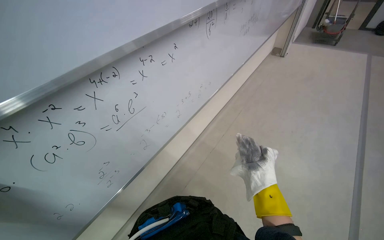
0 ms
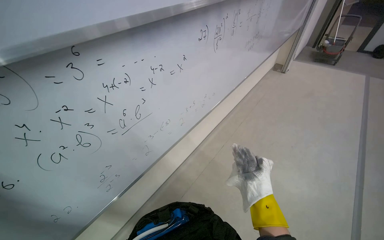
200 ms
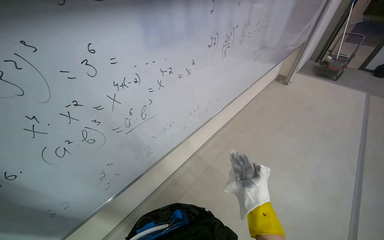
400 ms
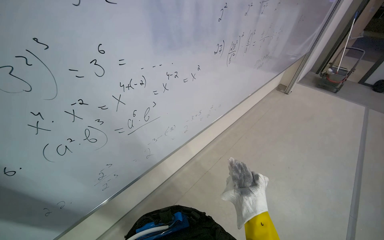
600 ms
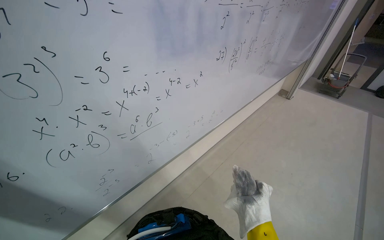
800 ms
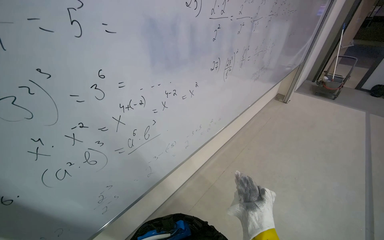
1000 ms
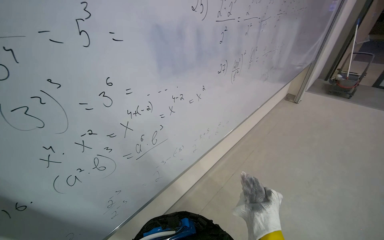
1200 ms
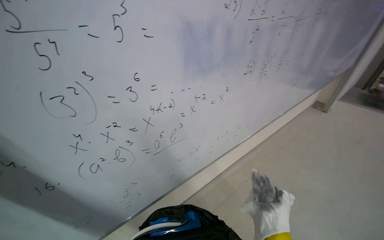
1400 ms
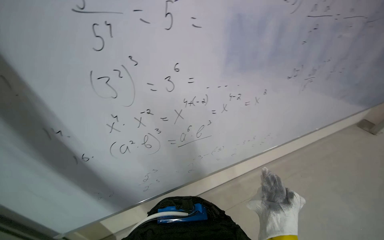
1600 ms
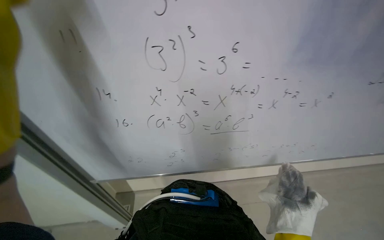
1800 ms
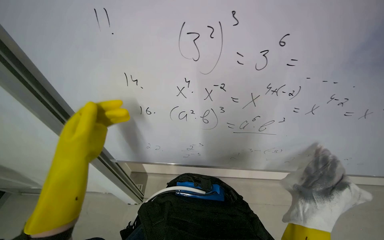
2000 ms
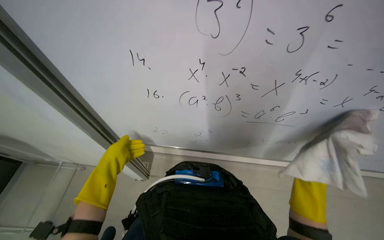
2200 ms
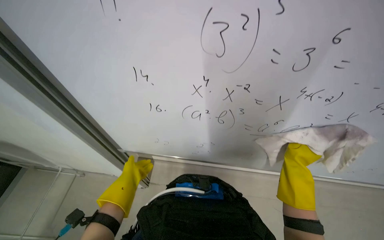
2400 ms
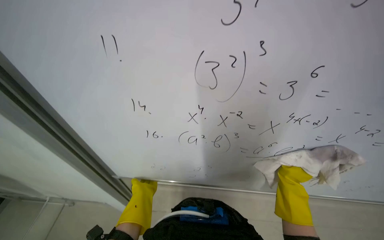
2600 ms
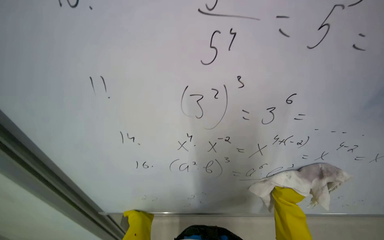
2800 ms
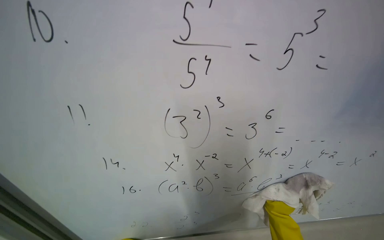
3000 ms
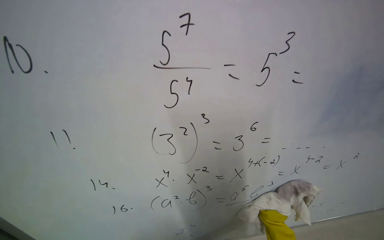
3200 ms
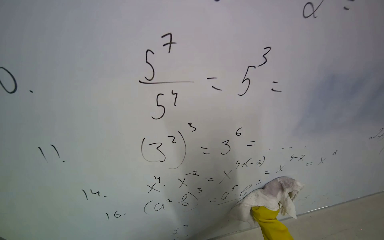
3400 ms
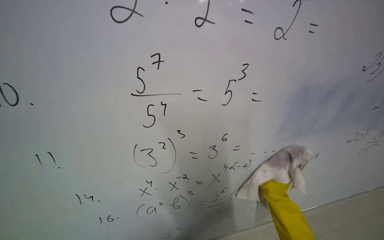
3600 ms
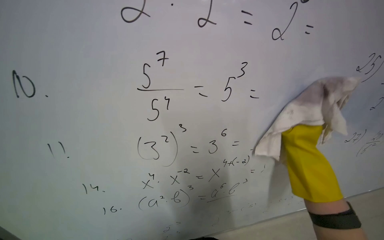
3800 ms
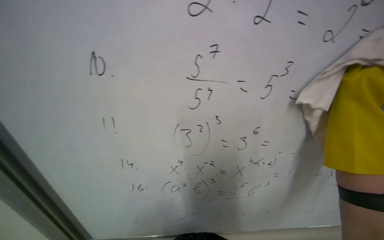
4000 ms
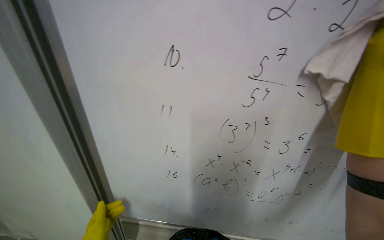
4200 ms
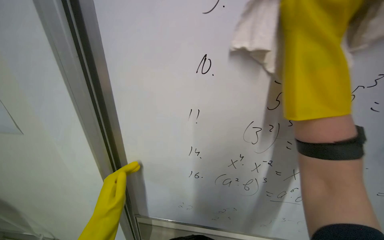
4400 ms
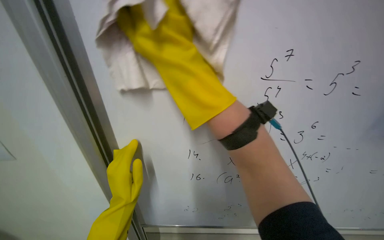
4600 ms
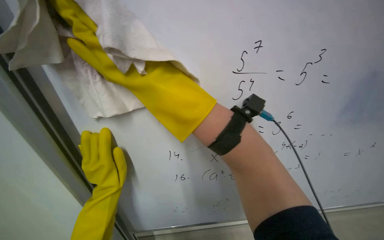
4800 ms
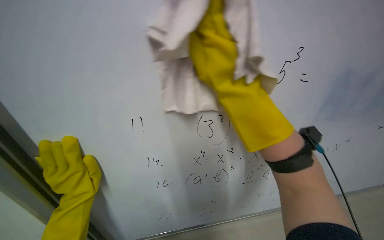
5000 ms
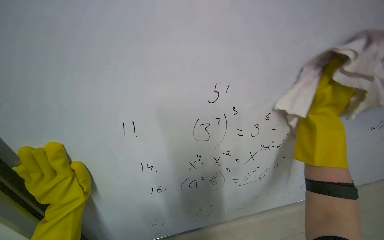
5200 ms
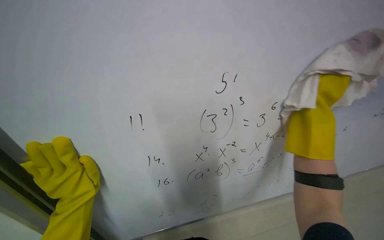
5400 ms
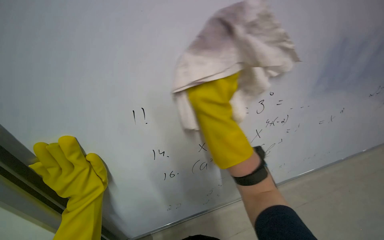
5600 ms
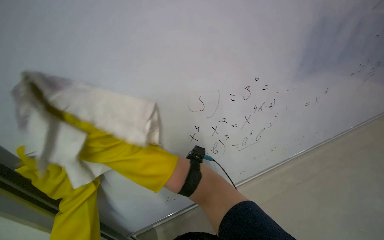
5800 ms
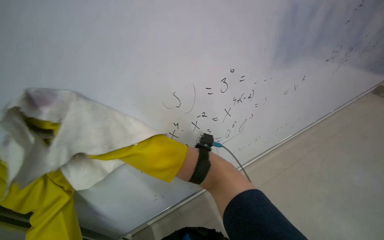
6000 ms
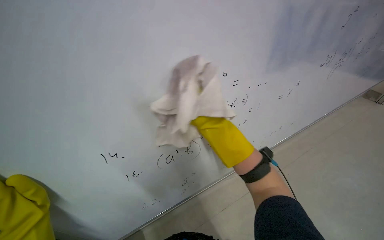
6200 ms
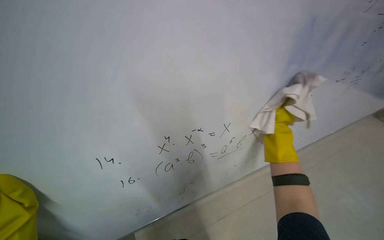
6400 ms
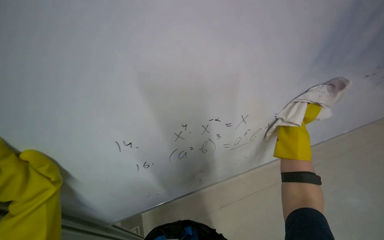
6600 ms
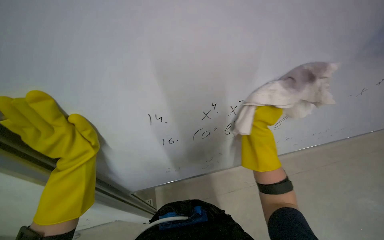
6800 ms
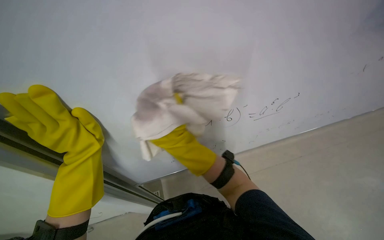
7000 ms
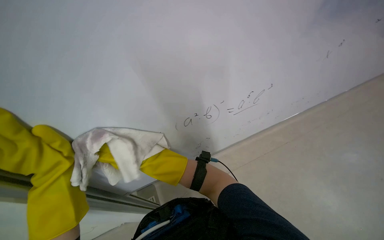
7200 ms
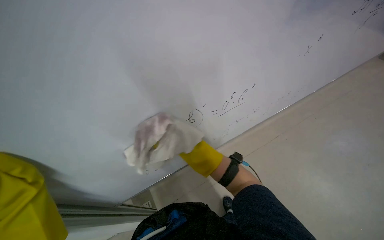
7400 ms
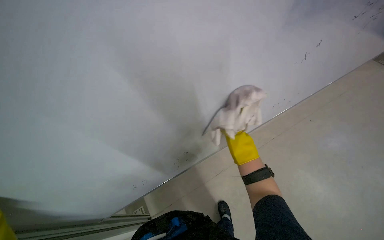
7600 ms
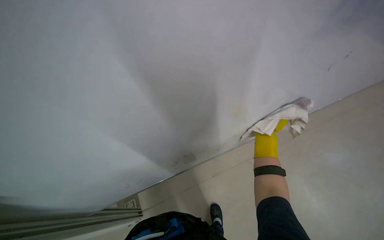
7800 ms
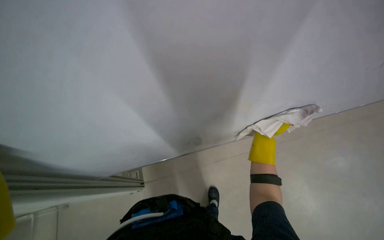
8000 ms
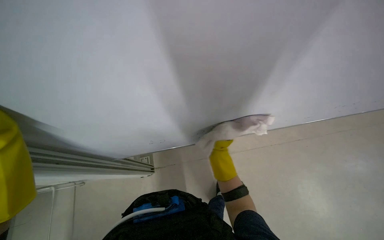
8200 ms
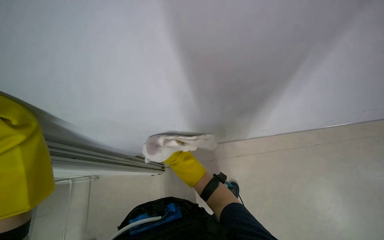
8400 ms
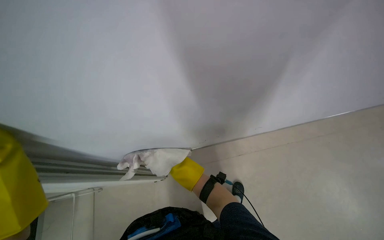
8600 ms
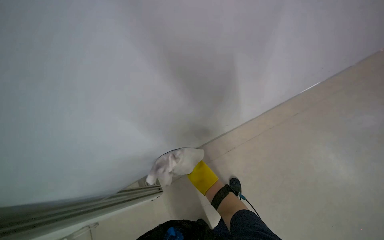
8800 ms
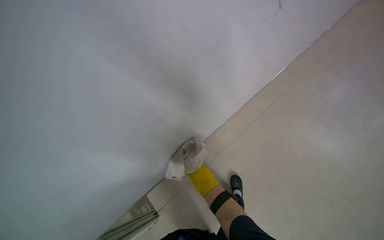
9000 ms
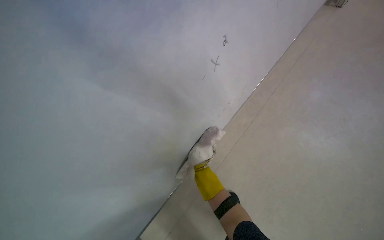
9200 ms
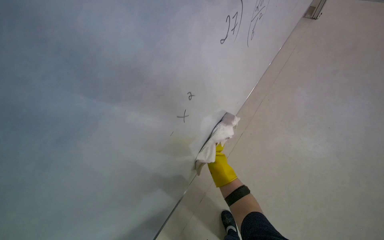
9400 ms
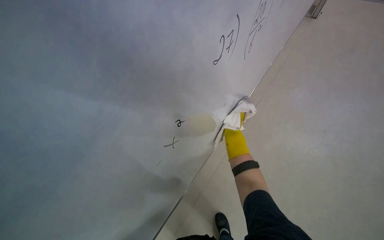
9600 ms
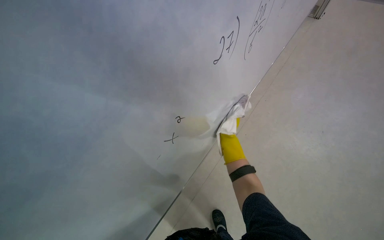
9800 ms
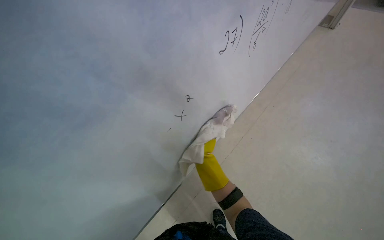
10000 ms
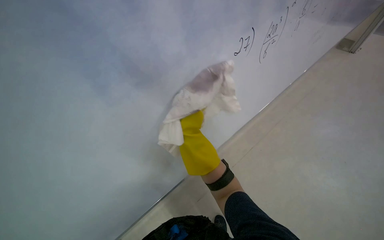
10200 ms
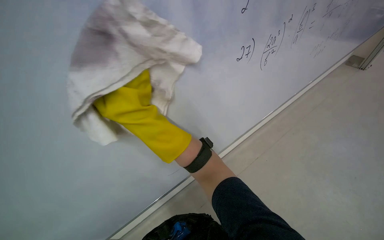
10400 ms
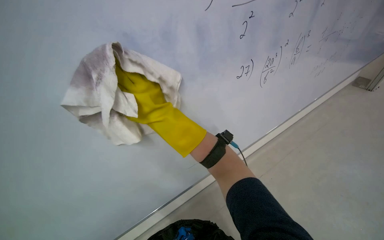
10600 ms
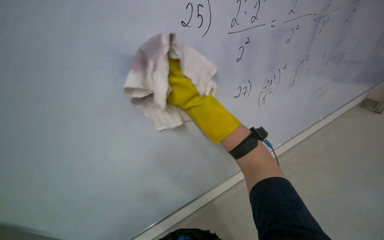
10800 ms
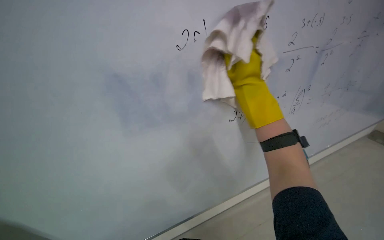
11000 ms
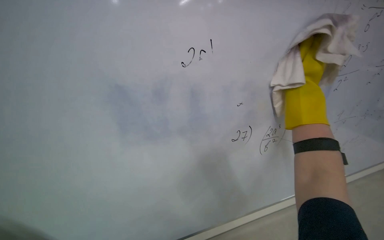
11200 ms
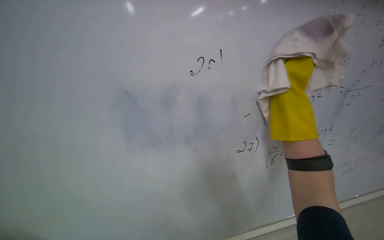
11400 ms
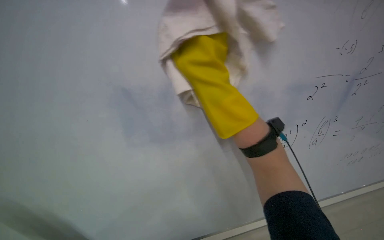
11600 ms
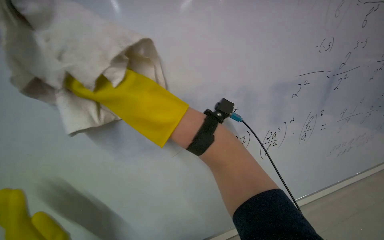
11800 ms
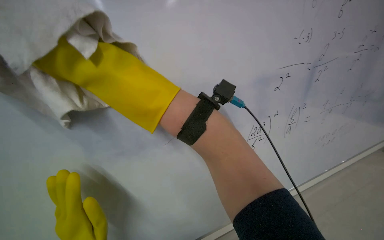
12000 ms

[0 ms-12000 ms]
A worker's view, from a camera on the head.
Job: wiping surfaces.
The whole recording: Cleaning whiteboard. The worker wipes the whiteboard with a wet cloth.
0 ms to 1600 ms: The head rotates approximately 30 degrees to the left.
3000 ms to 4400 ms: The wearer's head swings approximately 20 degrees to the left.
4400 ms to 6000 ms: The wearer looks approximately 25 degrees further to the right.
6000 ms to 7600 ms: The camera sweeps to the right, by about 15 degrees.
7600 ms to 9000 ms: The right hand goes roughly 25 cm to the left.
9000 ms to 10400 ms: The wearer looks roughly 15 degrees further upward.
10400 ms to 12000 ms: The wearer looks about 15 degrees further to the left. The wearer looks some 30 degrees further upward.

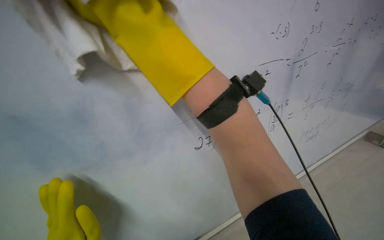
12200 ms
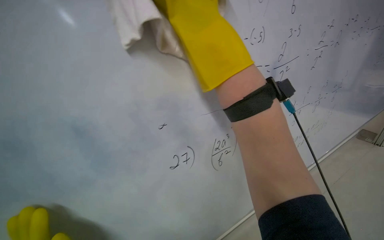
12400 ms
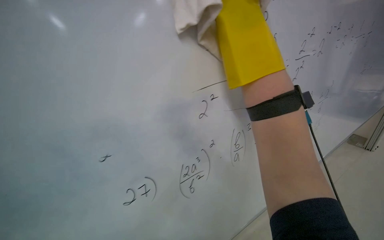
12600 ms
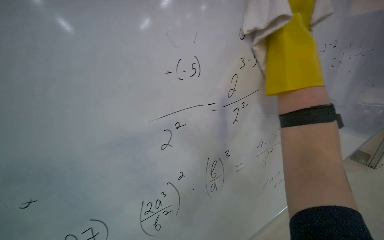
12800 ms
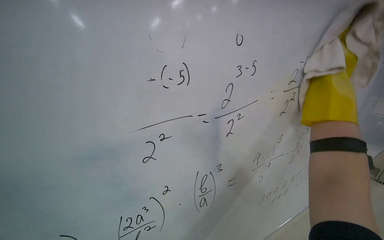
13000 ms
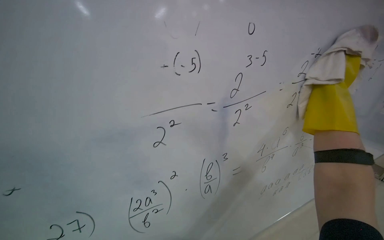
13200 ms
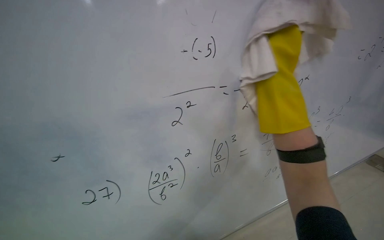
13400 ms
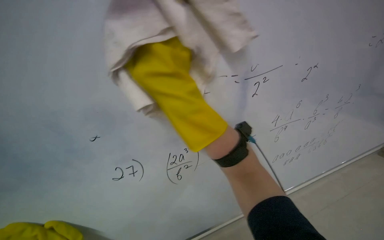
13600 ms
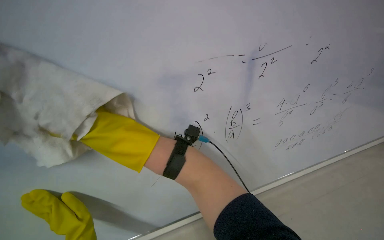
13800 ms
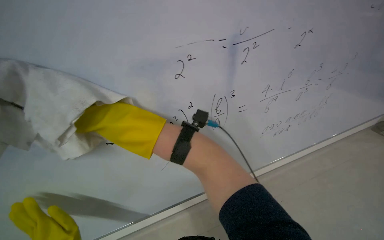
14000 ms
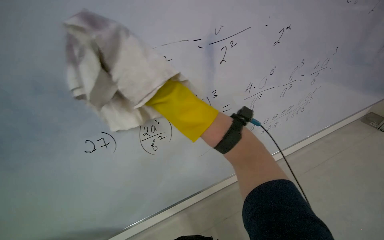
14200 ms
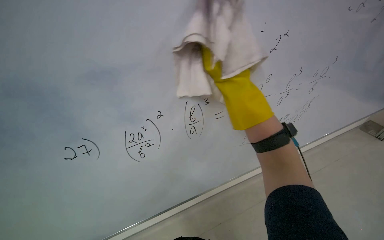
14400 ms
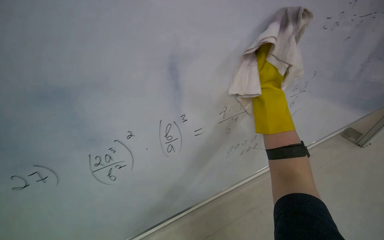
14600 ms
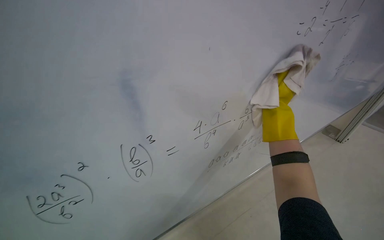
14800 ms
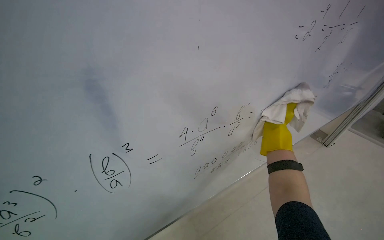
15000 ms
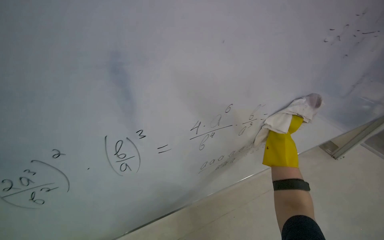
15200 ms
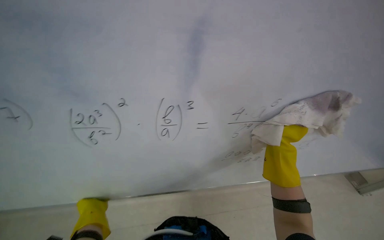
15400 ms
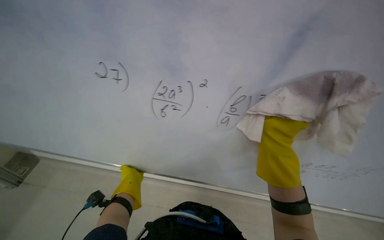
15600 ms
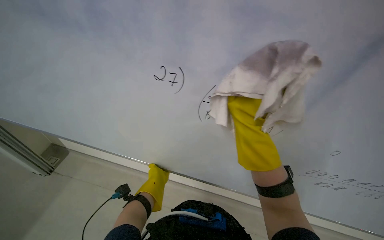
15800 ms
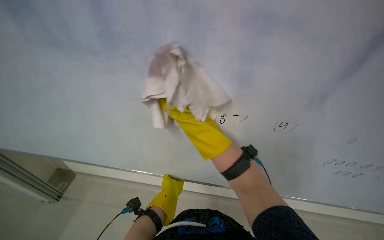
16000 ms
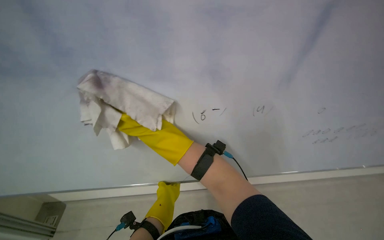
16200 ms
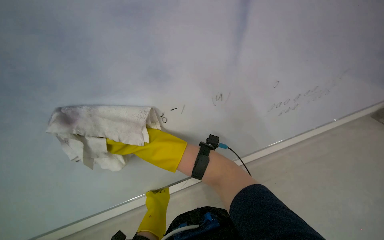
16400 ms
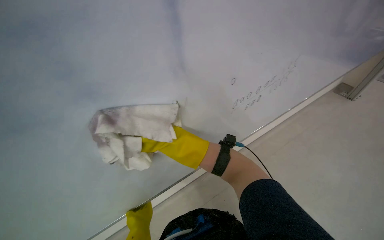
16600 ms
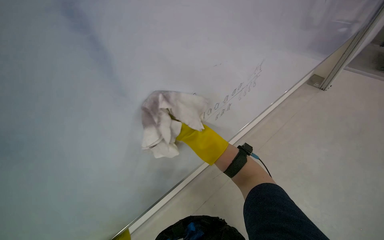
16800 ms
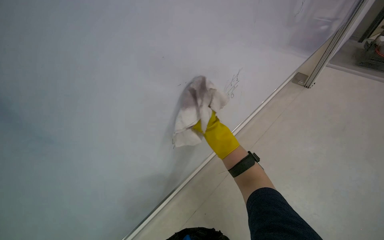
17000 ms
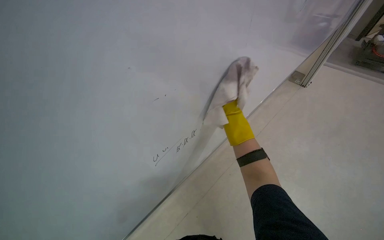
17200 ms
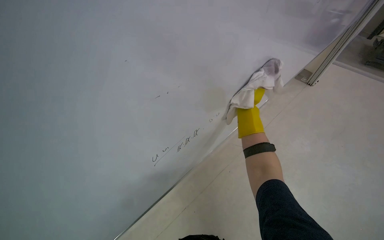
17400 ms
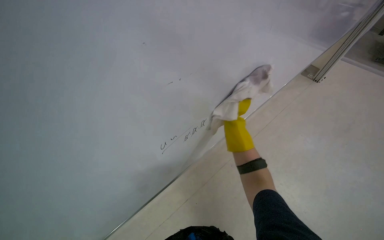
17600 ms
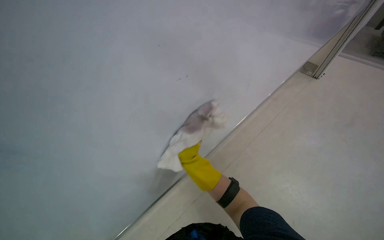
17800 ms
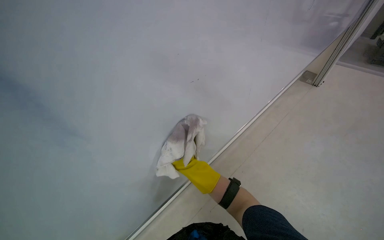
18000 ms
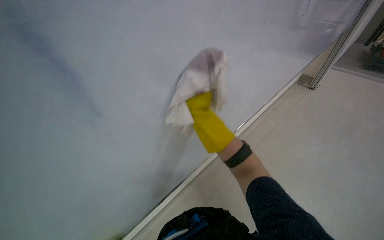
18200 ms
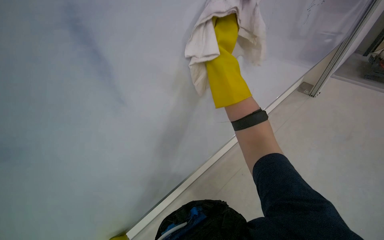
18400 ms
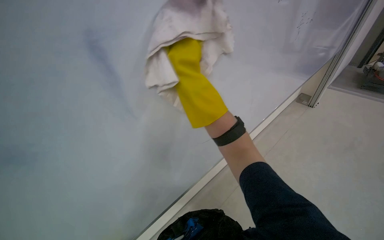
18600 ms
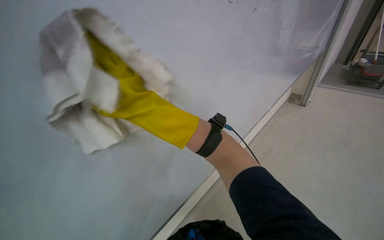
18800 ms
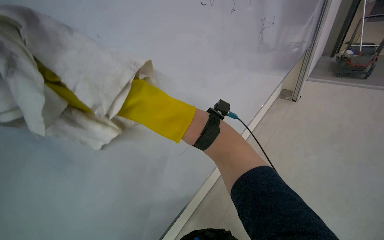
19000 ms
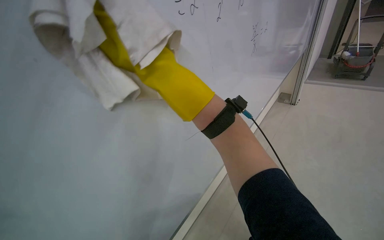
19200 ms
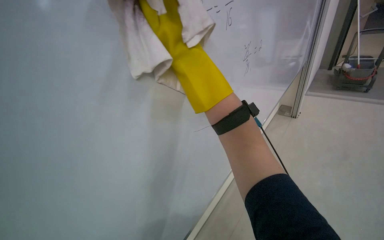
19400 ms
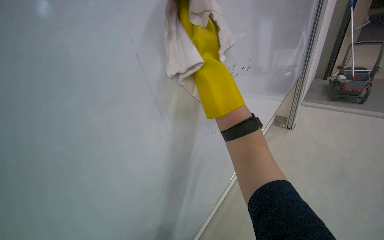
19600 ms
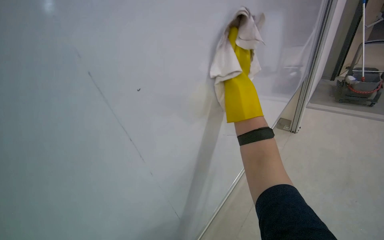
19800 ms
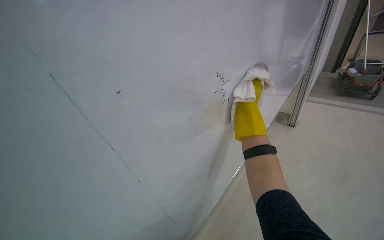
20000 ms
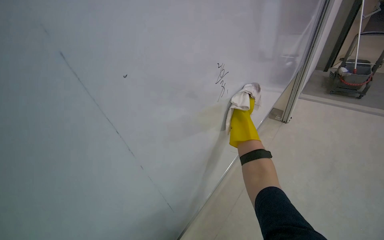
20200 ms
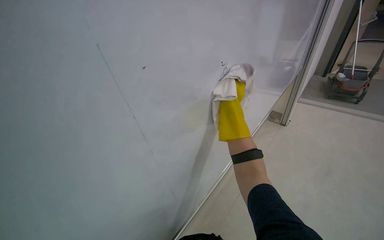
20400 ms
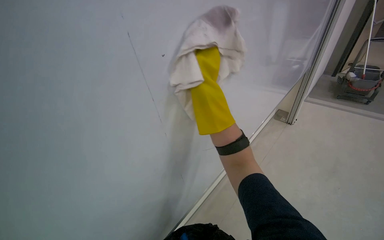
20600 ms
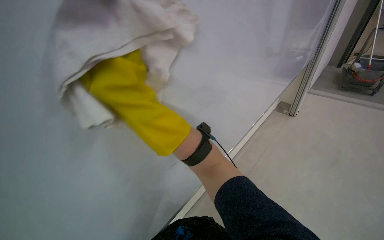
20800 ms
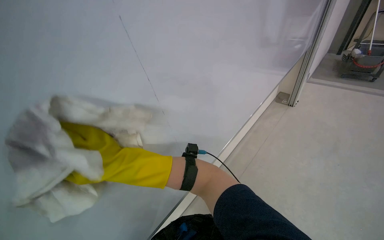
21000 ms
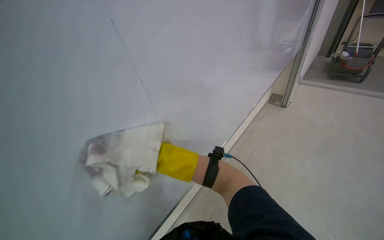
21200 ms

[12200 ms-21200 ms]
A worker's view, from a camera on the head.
Job: wiping surfaces.
The whole recording: Cleaning whiteboard. The worker wipes the whiteboard with a wet cloth.
12200 ms to 13800 ms: The right hand is displaced down the picture by about 20 cm, and reaches approximately 50 cm to the right, then returns.
13800 ms to 15200 ms: The right hand travels to the right by roughly 70 cm.
15200 ms to 16600 ms: The camera sweeps to the left, by some 15 degrees. The view tilts approximately 30 degrees upward.
16600 ms to 18200 ms: The camera is carried about 60 cm.
18200 ms to 19800 ms: The wearer looks approximately 15 degrees further upward. The right hand goes some 35 cm nearer to the camera and up the picture, and goes to the left and returns, some 20 cm each way.
